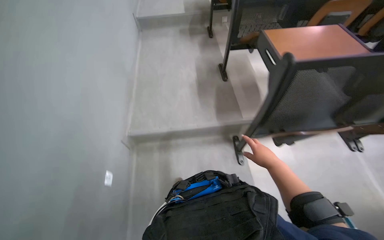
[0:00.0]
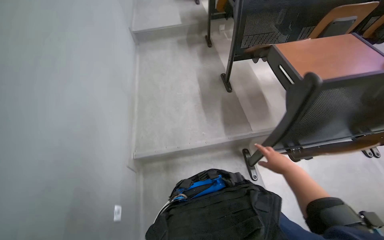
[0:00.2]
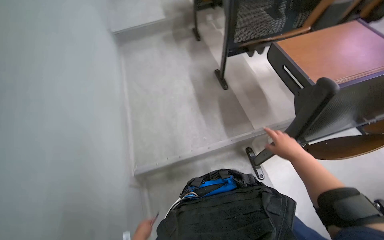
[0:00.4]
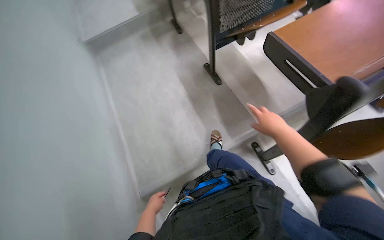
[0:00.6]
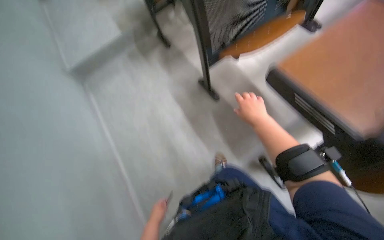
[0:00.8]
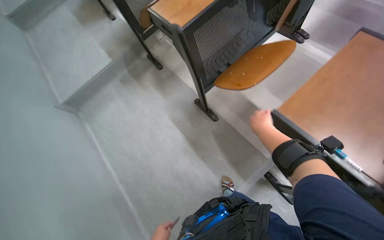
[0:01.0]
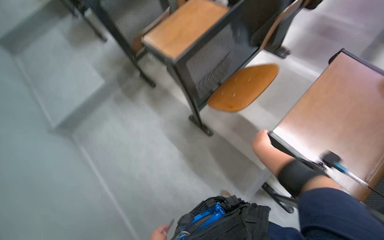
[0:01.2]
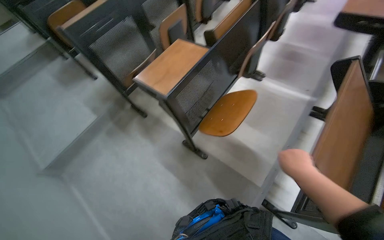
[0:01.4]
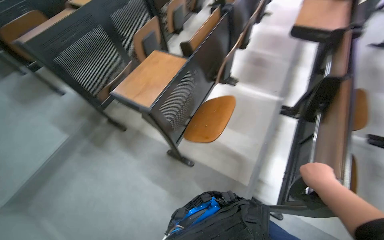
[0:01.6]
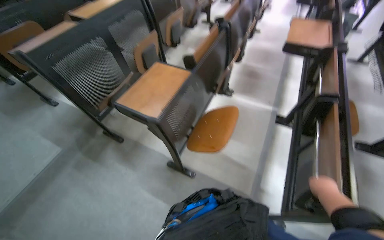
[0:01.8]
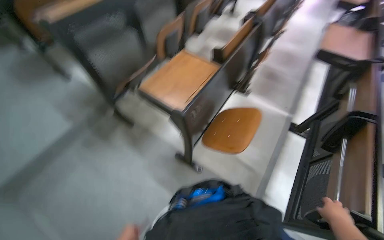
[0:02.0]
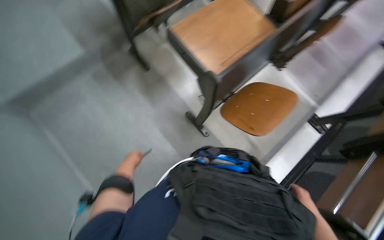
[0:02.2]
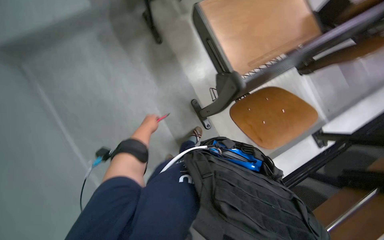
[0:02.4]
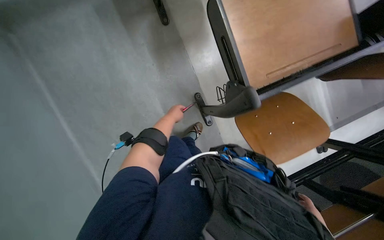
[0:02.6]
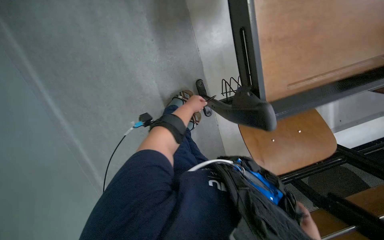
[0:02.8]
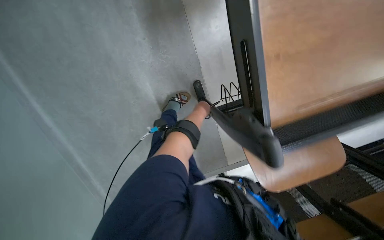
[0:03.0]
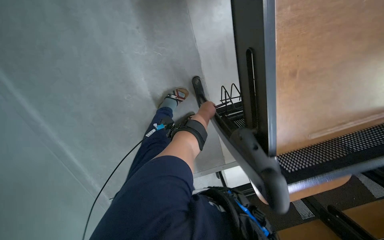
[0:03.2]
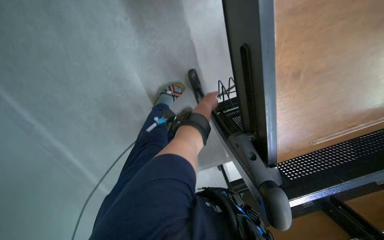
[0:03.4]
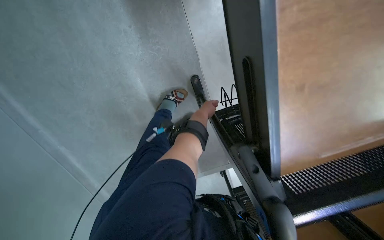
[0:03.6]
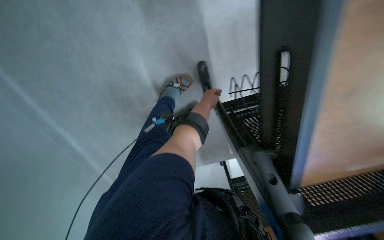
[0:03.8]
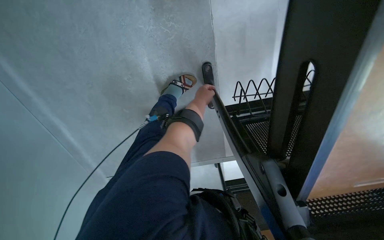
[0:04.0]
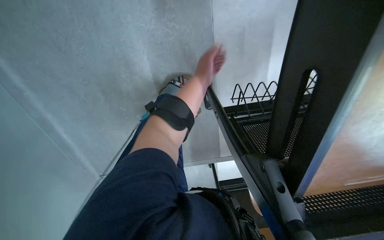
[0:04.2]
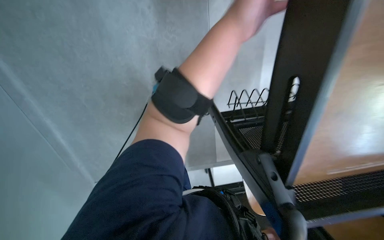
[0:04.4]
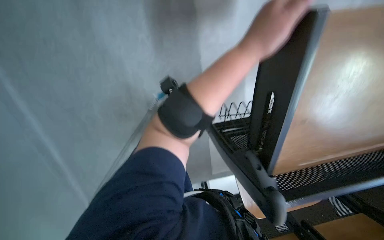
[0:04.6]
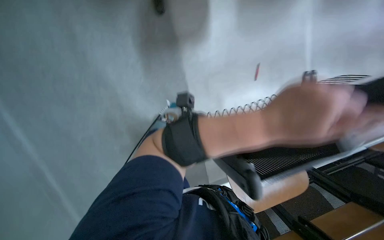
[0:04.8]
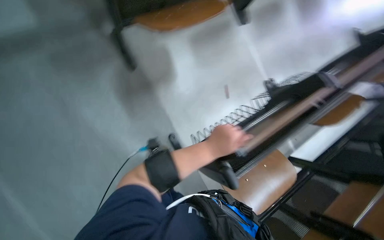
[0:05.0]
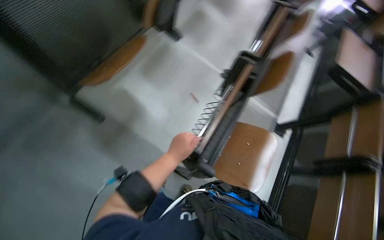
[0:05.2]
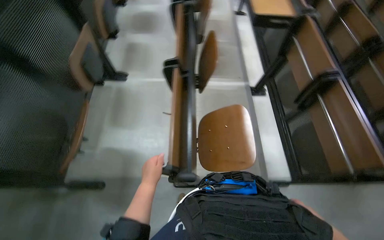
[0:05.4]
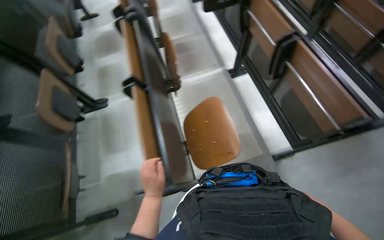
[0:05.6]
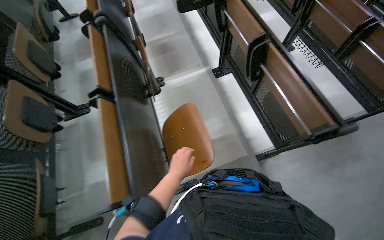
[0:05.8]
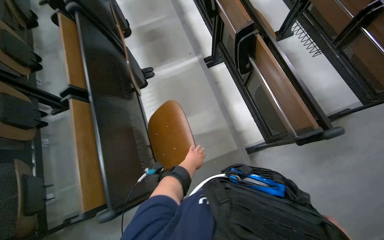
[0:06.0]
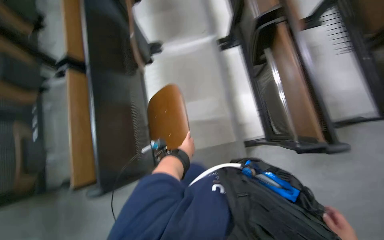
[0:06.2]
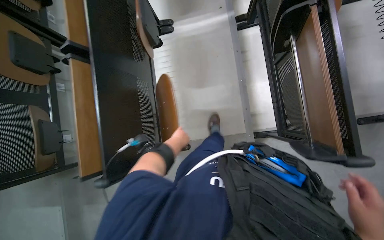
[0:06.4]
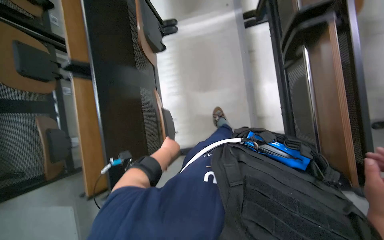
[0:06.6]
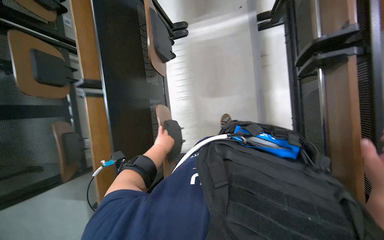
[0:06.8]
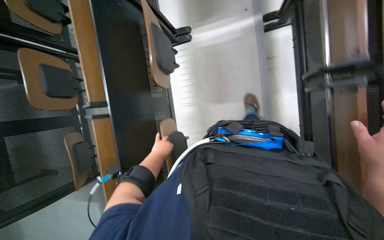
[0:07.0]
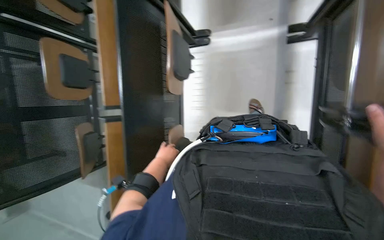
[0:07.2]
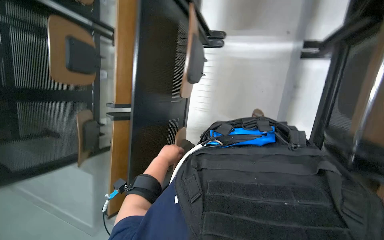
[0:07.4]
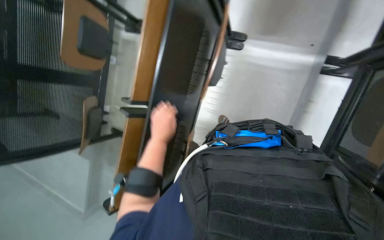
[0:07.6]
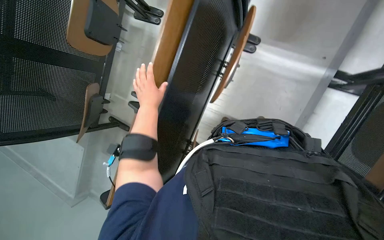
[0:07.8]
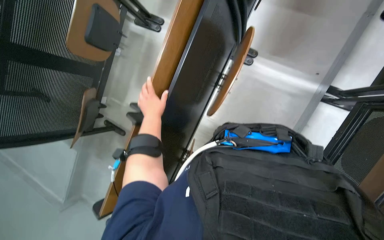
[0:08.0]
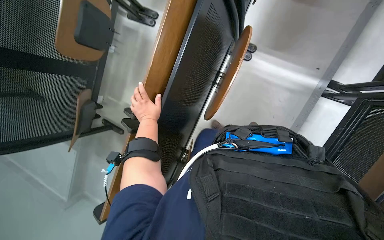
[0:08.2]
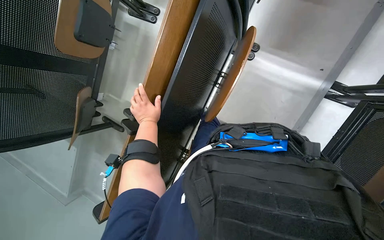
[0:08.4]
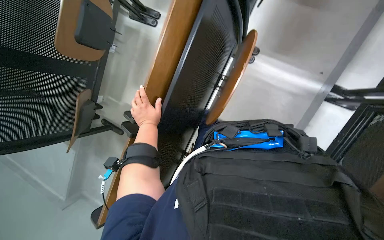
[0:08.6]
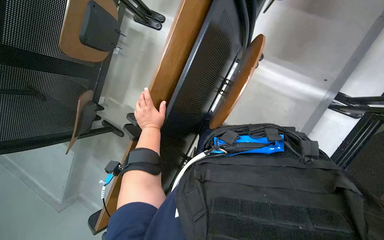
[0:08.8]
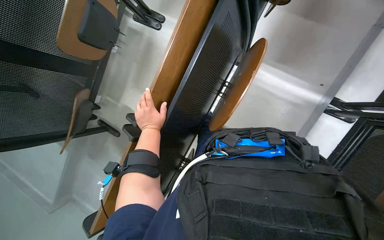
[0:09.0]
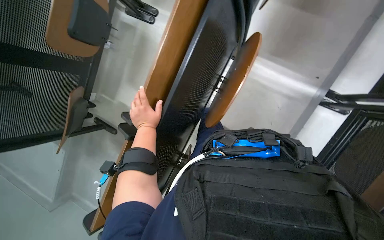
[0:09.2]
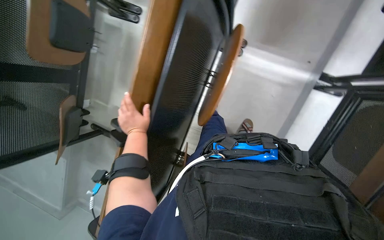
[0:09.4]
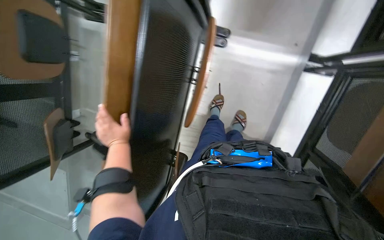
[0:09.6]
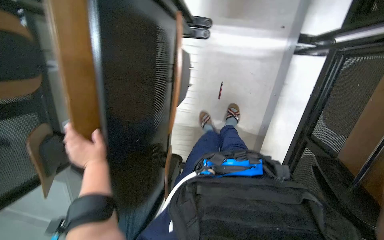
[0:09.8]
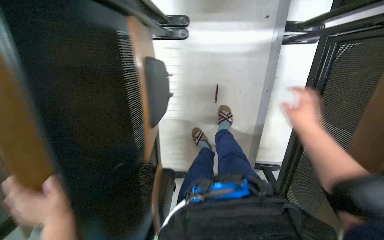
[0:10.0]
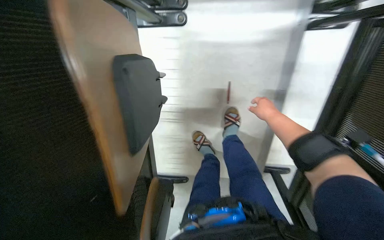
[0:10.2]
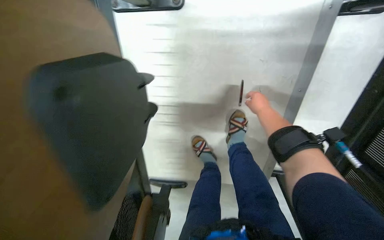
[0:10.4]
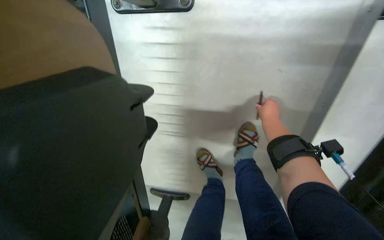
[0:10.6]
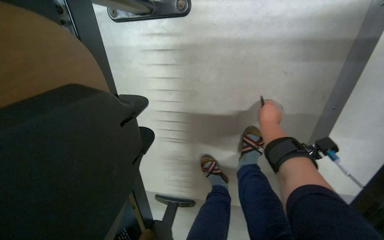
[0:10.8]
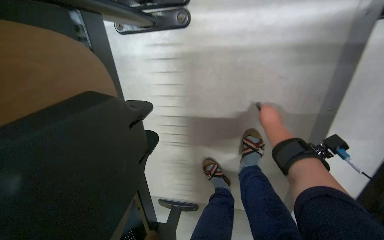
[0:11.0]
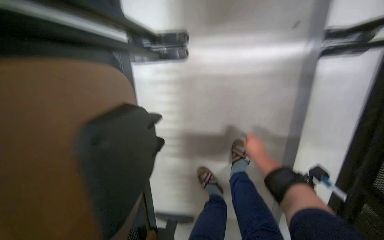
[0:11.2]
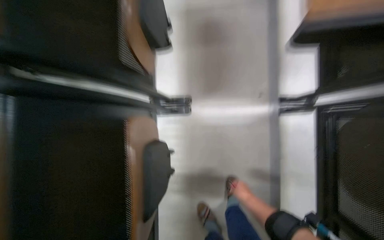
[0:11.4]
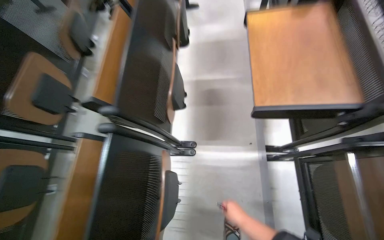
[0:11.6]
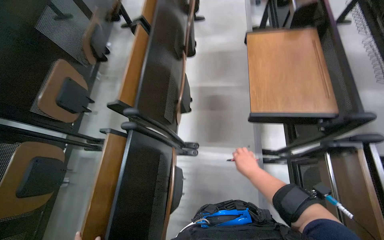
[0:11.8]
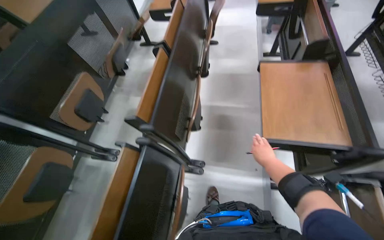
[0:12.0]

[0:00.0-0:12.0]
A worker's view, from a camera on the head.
Job: organizing items.
The whole recording: Arranging classroom furniture. The worker continues to fold up desks and chairs in the classroom.
0:00.0 to 0:01.6: The camera travels some 70 cm. The head turns to the right by roughly 50 degrees. The view tilts about 20 degrees upward.
0:01.6 to 0:03.0: The camera travels roughly 50 cm. The camera pitches downward, by approximately 25 degrees. Everything in view rotates approximately 45 degrees clockwise.
0:03.0 to 0:04.4: The left hand heads nearer to the camera and up the picture, covering about 25 cm.
0:04.4 to 0:06.0: The head travels about 80 cm. The view tilts some 25 degrees upward. The scene turns approximately 105 degrees counterclockwise in the picture.
0:06.0 to 0:07.6: The head travels approximately 50 cm. The wearer's head swings some 35 degrees to the left. The camera pitches downward, by about 25 degrees.
0:07.6 to 0:09.0: The left hand moves farther from the camera and to the left, approximately 20 cm.
0:09.0 to 0:10.4: The camera travels approximately 60 cm. The wearer looks approximately 15 degrees further downward. Everything in view rotates about 25 degrees counterclockwise.
0:10.4 to 0:12.0: The camera travels about 70 cm. The wearer looks some 55 degrees further upward.

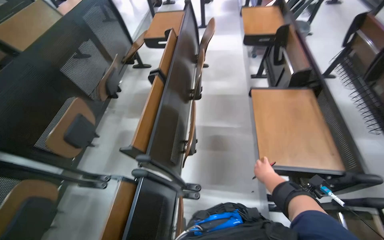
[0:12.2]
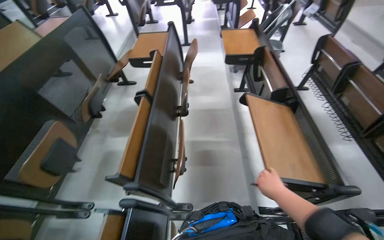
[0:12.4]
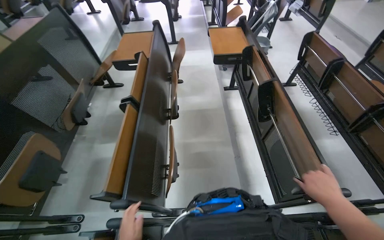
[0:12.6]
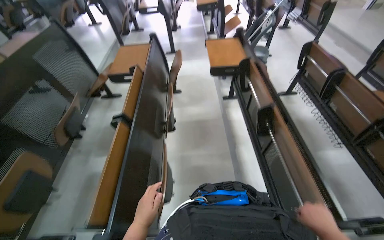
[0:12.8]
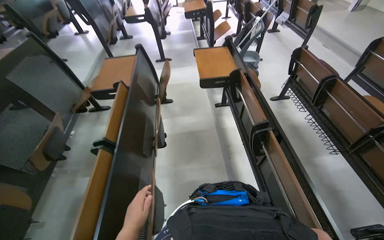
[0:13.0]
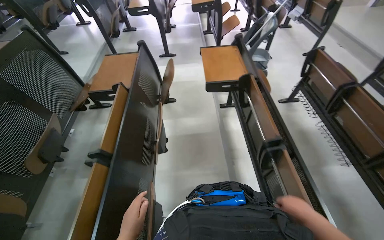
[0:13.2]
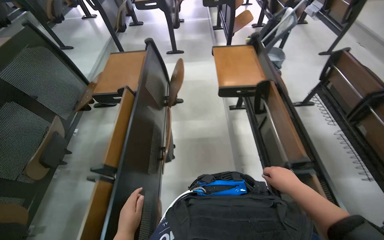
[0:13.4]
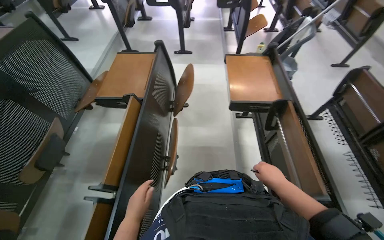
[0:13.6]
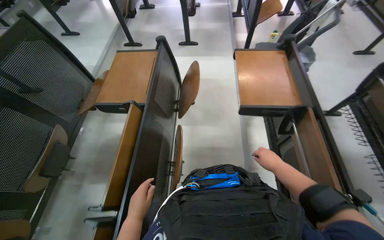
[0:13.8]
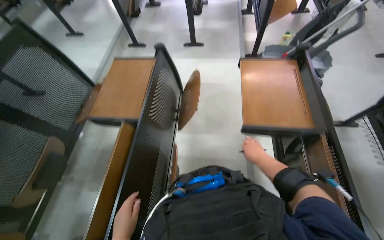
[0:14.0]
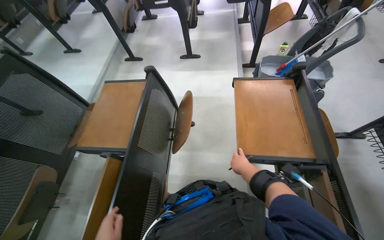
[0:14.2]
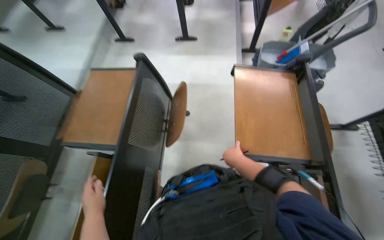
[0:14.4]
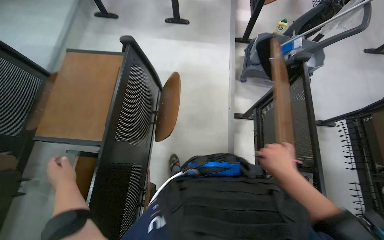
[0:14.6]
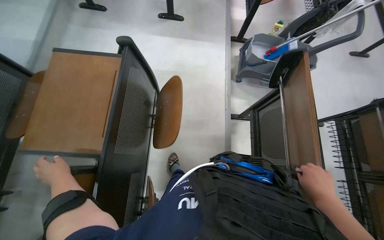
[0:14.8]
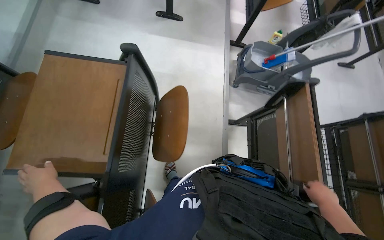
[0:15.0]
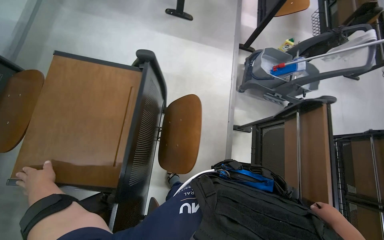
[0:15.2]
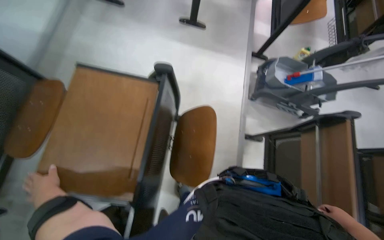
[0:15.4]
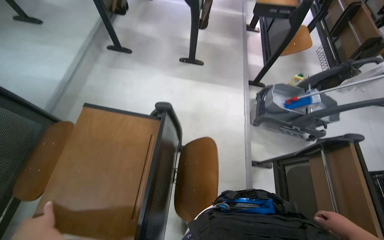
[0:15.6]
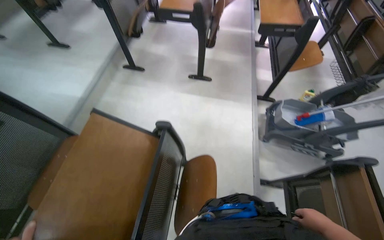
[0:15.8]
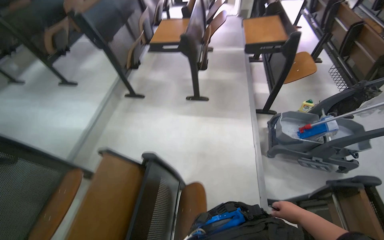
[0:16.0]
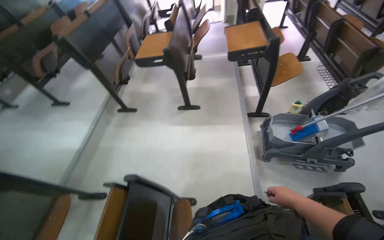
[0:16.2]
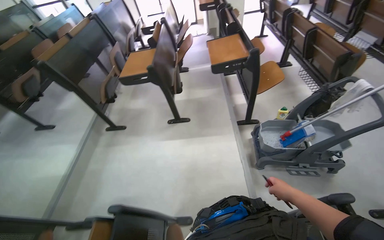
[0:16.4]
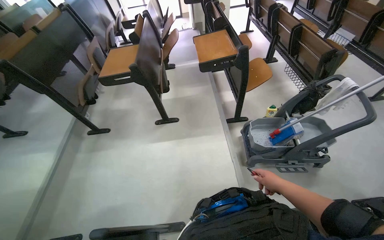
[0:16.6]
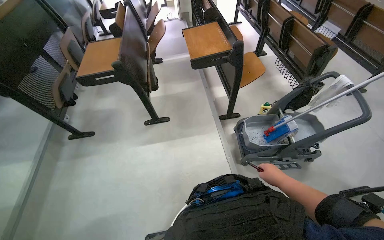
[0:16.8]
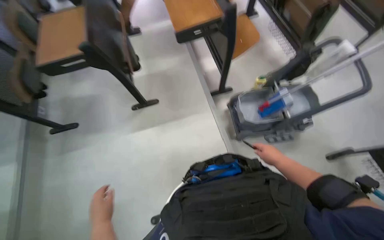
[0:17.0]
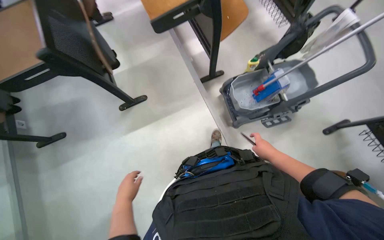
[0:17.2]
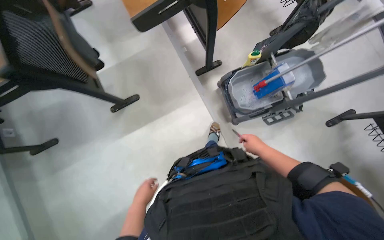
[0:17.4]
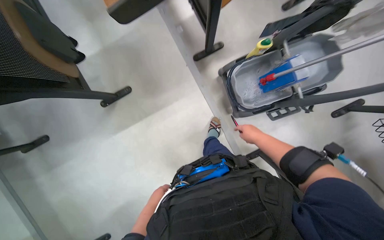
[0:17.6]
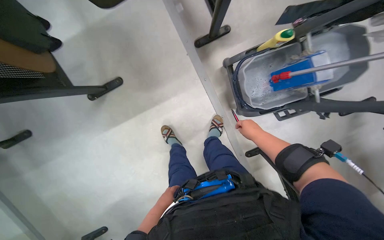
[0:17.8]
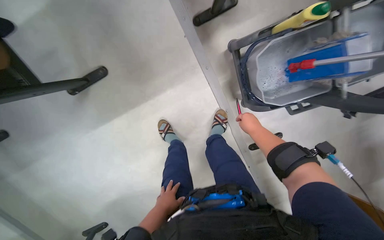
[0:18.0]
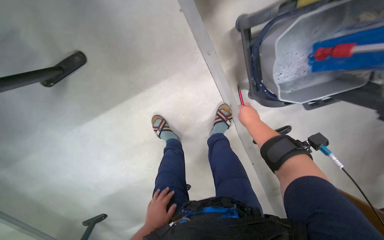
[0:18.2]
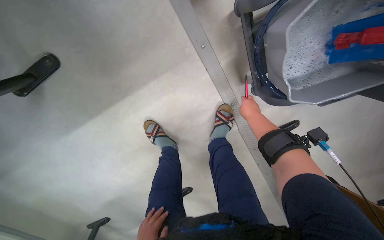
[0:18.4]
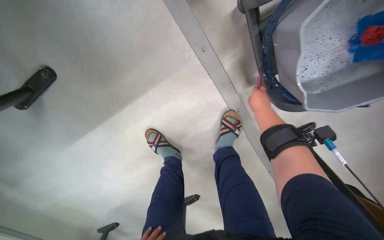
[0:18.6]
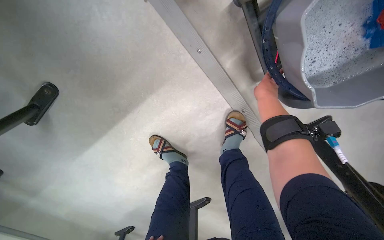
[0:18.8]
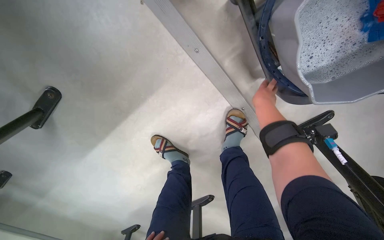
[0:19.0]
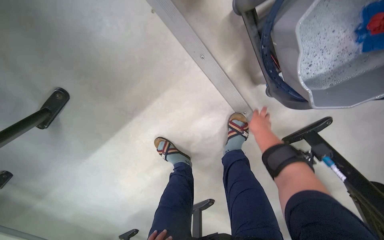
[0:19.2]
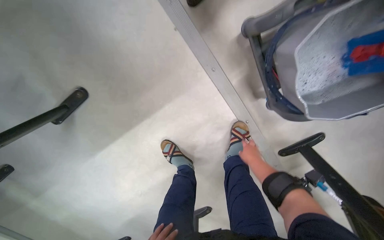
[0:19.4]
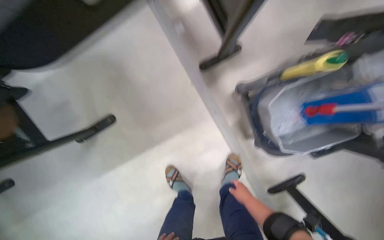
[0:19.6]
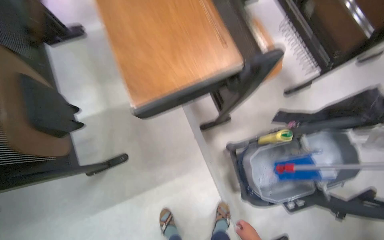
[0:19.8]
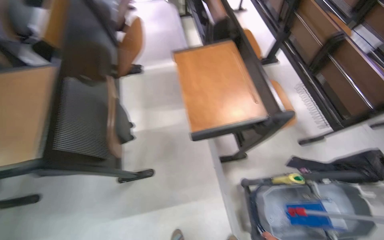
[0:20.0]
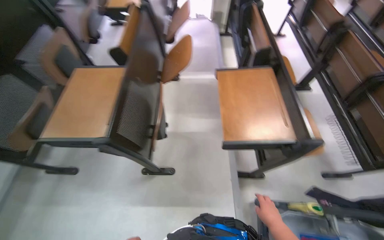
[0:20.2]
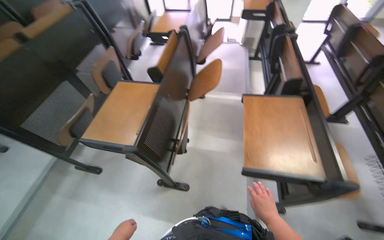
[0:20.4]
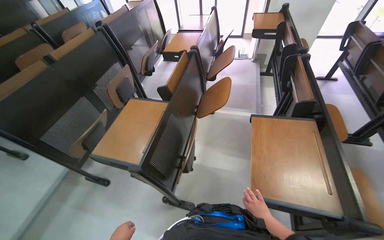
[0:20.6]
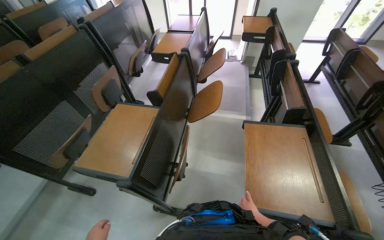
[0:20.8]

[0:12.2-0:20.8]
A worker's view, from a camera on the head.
Job: organizing items.
The whole recording: Arranging classroom furniture. The worker continues to fold up desks and chairs in the classroom.
0:12.2 to 0:13.6: The head travels approximately 70 cm.
0:13.6 to 0:15.0: The wearer moves some 70 cm. The wearer looks roughly 20 degrees further downward.
0:15.0 to 0:16.6: The wearer moves about 50 cm. The camera pitches upward, by roughly 25 degrees.
0:16.6 to 0:18.0: The camera travels some 1 m. The head rotates approximately 25 degrees to the right. The wearer looks some 55 degrees further downward.
0:19.4 to 0:20.8: The camera is carried some 90 cm. The head turns to the left by approximately 45 degrees. The view tips upward by approximately 65 degrees.
